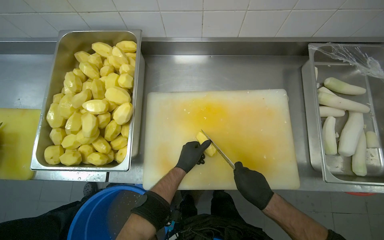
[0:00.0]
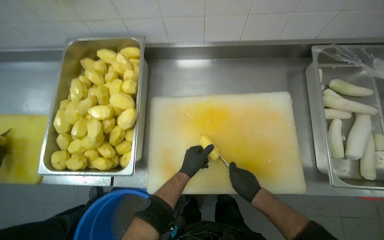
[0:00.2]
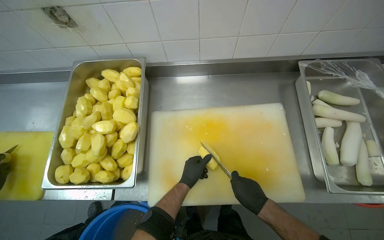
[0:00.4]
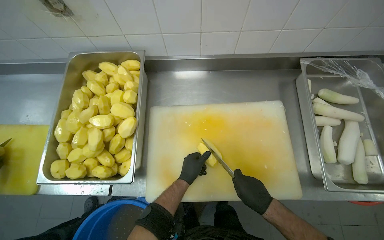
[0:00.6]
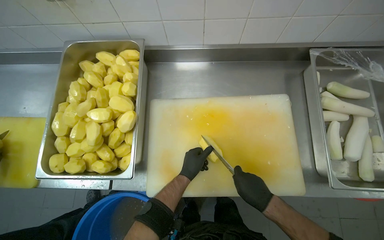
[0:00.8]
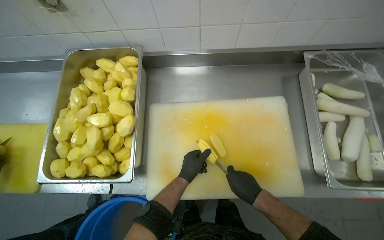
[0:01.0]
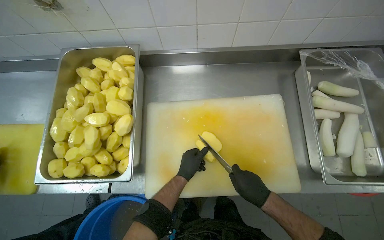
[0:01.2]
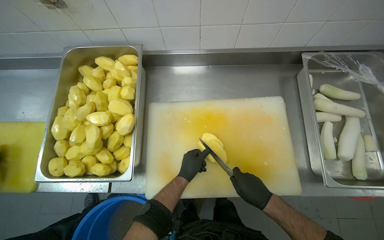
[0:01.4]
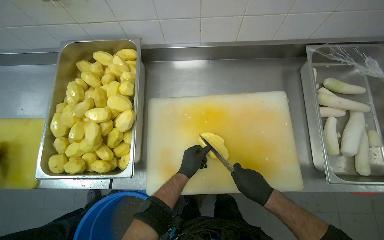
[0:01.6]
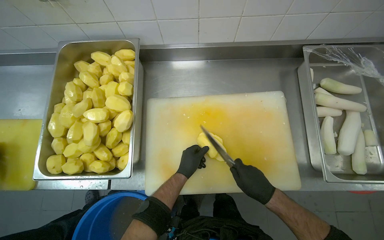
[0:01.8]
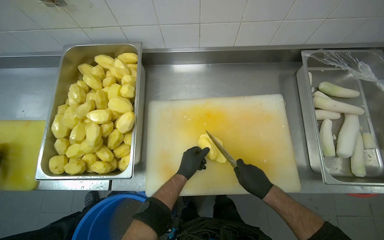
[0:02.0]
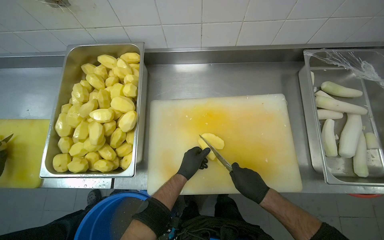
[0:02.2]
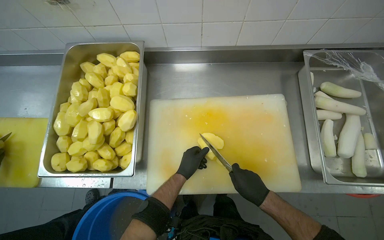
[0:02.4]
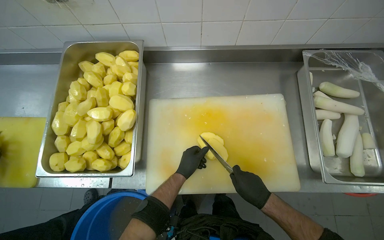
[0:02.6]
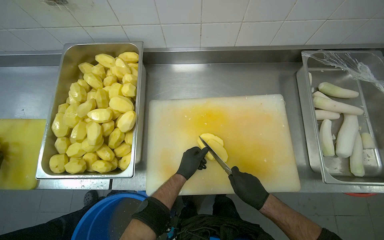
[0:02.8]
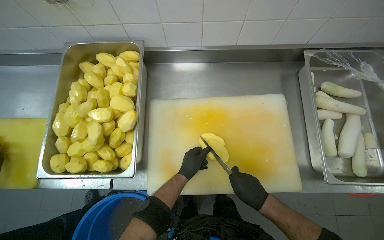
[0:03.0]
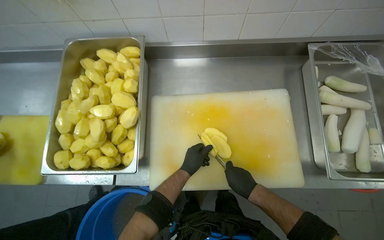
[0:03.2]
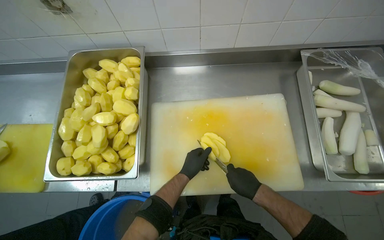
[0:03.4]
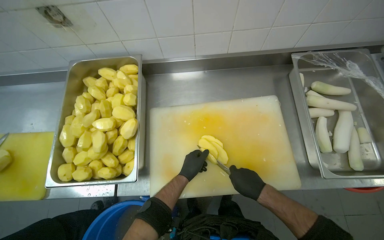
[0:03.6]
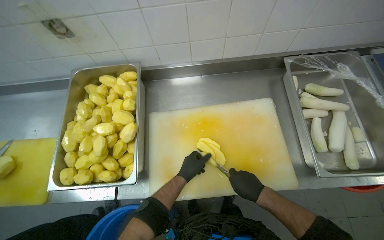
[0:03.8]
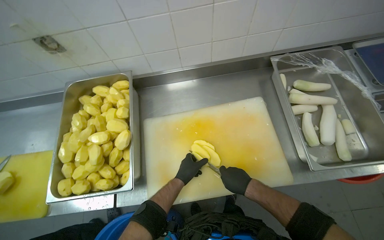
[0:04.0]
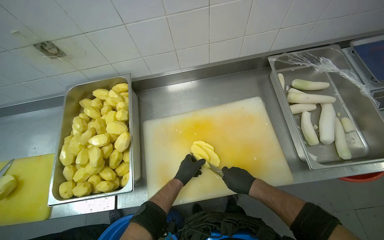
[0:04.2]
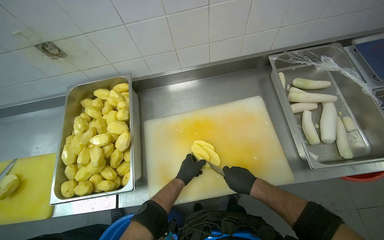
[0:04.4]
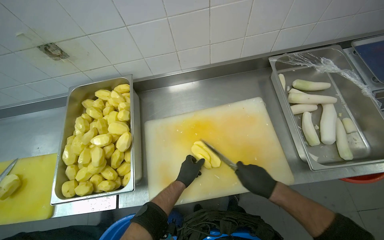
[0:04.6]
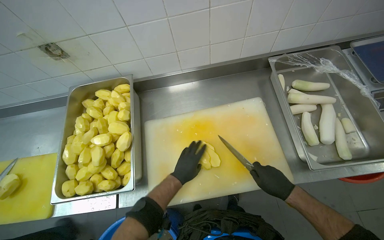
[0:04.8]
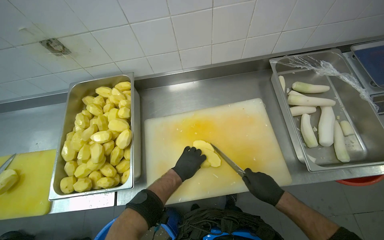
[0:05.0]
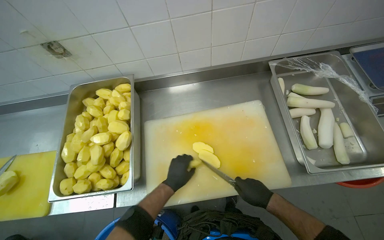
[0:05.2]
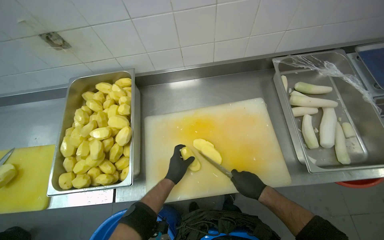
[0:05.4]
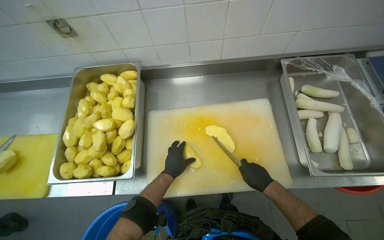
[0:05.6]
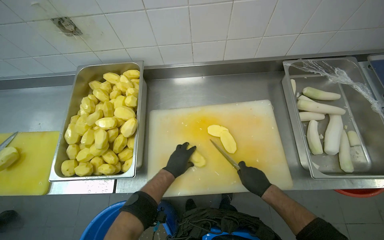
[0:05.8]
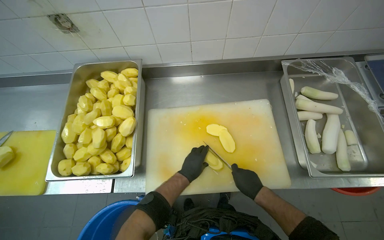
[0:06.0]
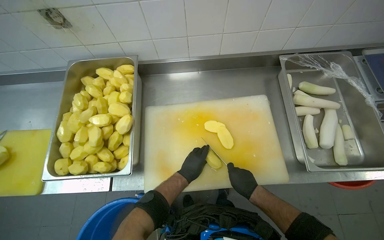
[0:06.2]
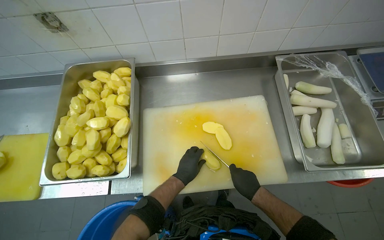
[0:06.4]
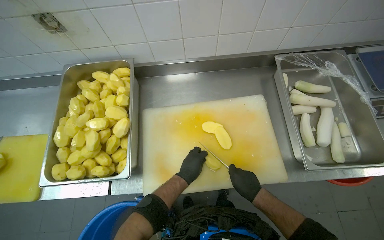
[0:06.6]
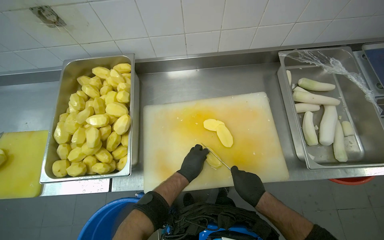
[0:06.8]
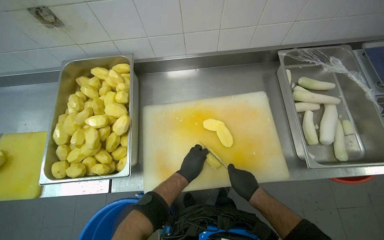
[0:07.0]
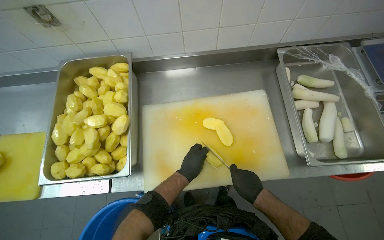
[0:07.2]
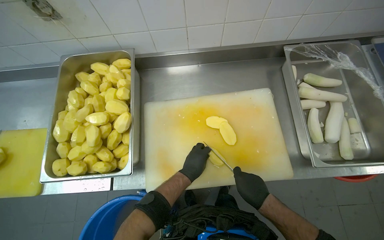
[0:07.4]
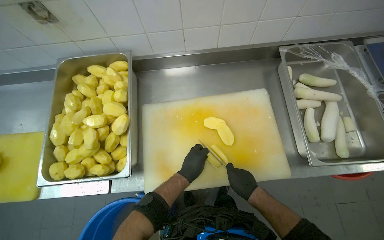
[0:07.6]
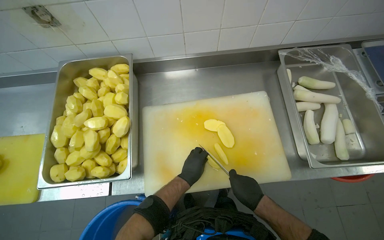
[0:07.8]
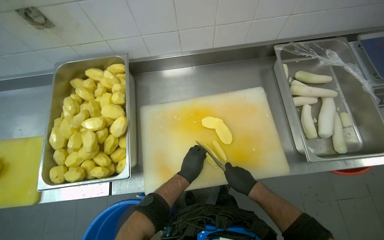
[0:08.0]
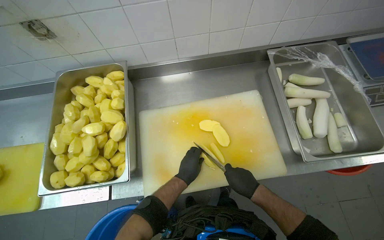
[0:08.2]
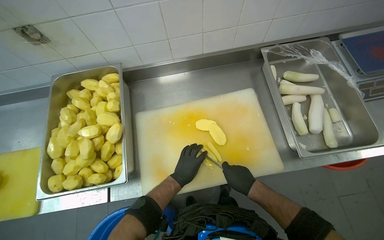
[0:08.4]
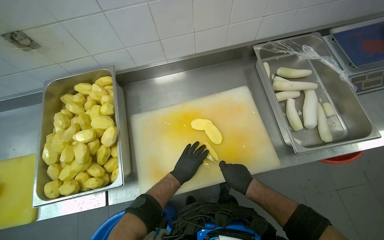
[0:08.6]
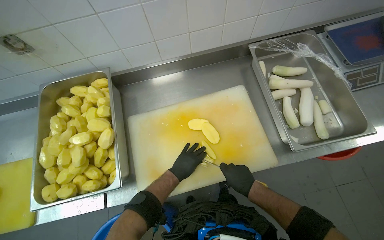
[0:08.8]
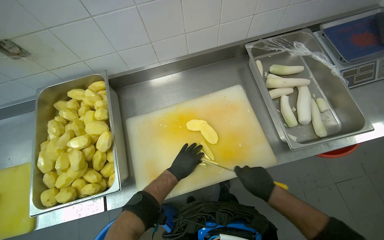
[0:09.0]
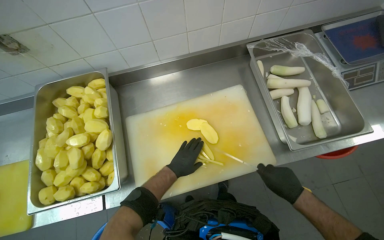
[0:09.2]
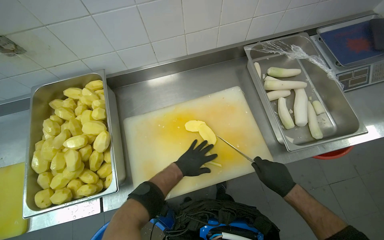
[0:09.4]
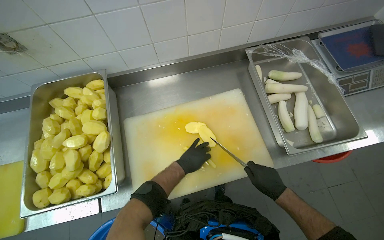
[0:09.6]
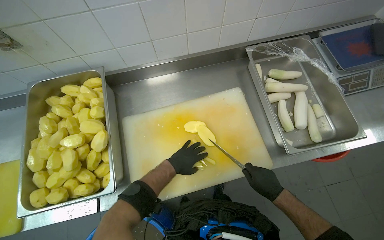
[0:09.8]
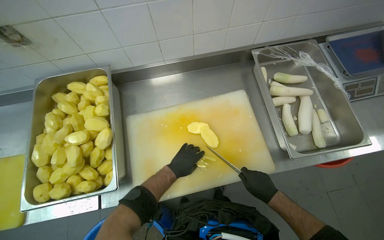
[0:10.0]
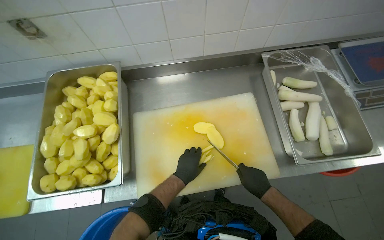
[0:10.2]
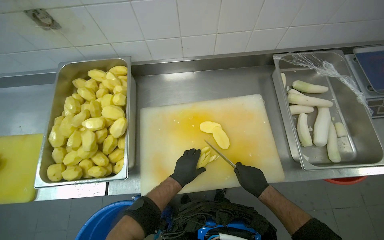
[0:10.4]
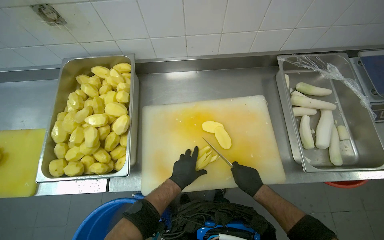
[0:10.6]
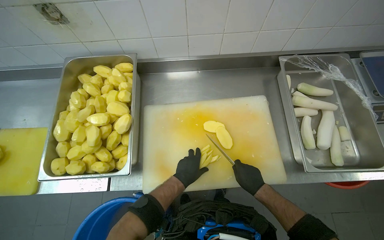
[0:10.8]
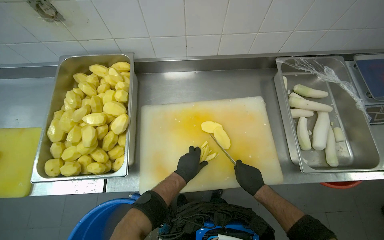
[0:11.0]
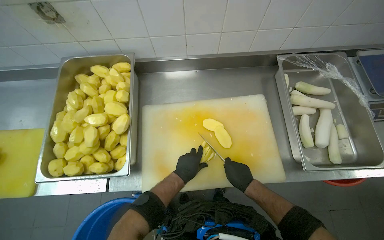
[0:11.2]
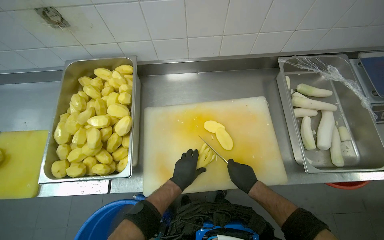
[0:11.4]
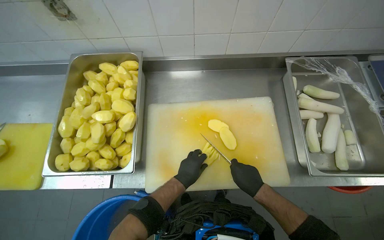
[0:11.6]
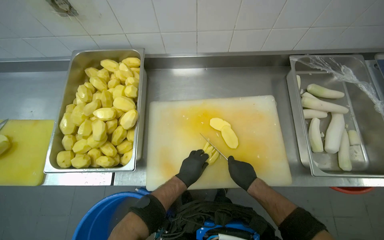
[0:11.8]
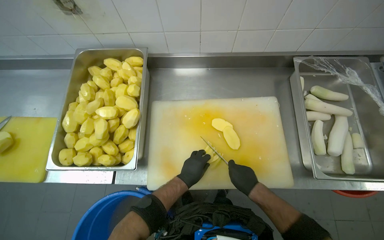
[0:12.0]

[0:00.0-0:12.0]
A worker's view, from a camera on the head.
Job: preparing food.
The whole recording: Chopping peeled potatoes. The worker uses a knife to chop peeled potatoes into smaller pieces on a cutting board.
0:00.0 to 0:04.4: The hands stay close to where they were, moving slightly.
0:06.0 to 0:09.0: The hands make small movements and keep their place.
0:09.0 to 0:10.4: The right hand heads farther from the camera, covering approximately 10 cm.
0:10.4 to 0:12.0: The hands make small movements and keep their place.

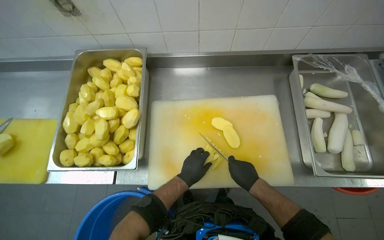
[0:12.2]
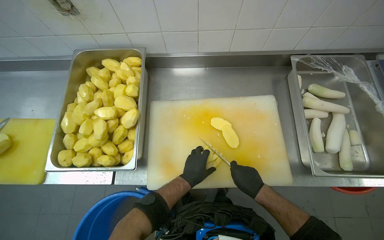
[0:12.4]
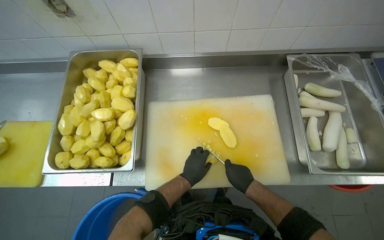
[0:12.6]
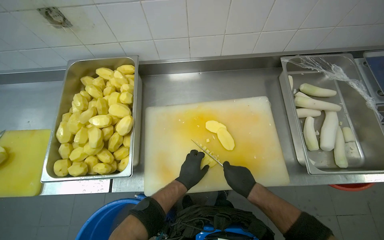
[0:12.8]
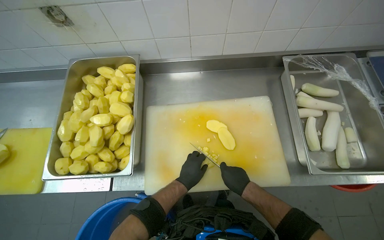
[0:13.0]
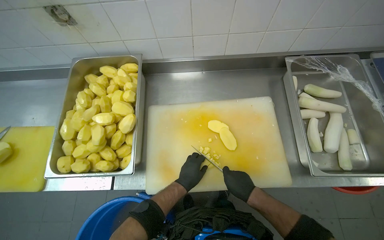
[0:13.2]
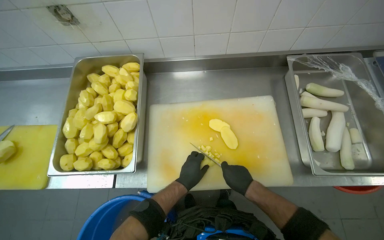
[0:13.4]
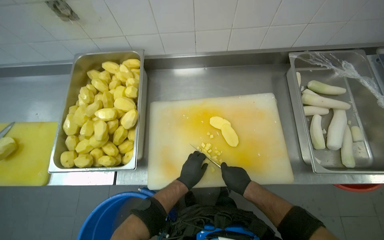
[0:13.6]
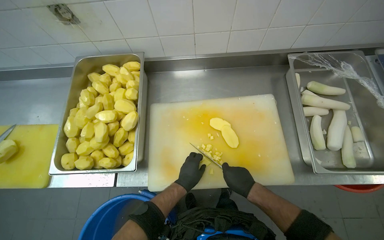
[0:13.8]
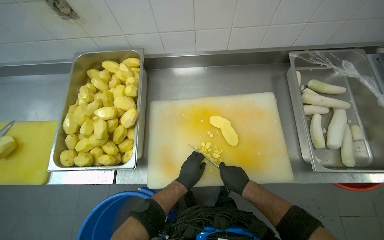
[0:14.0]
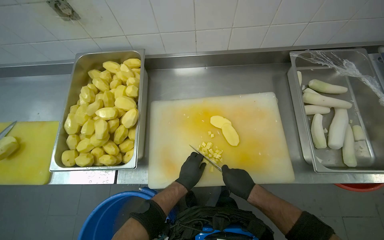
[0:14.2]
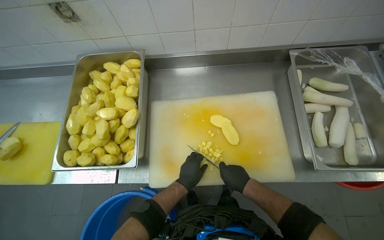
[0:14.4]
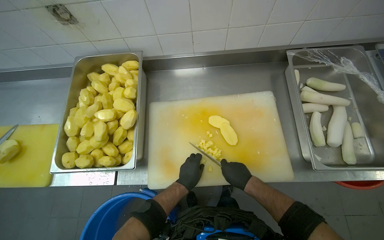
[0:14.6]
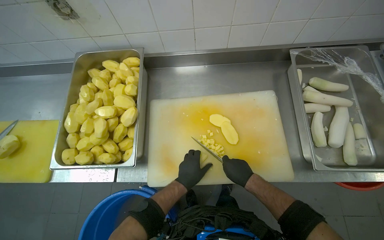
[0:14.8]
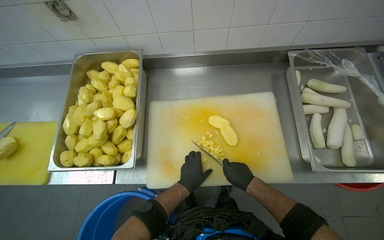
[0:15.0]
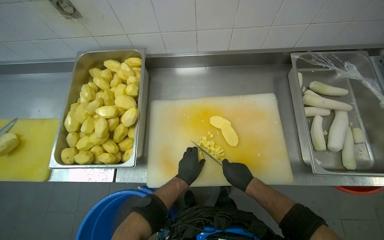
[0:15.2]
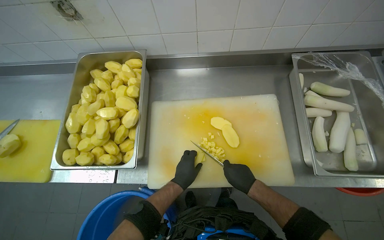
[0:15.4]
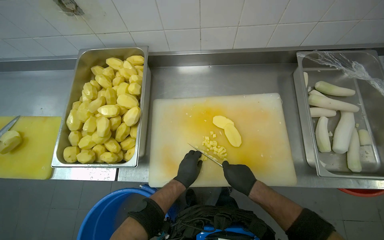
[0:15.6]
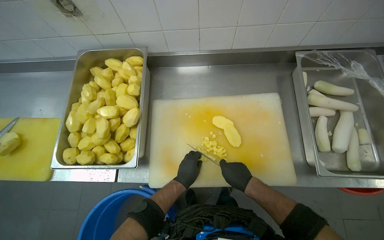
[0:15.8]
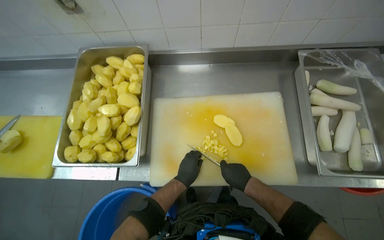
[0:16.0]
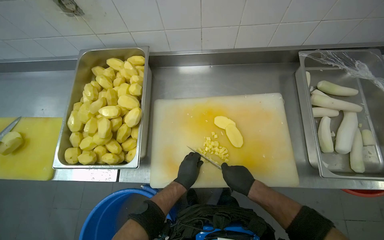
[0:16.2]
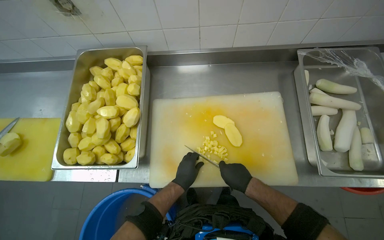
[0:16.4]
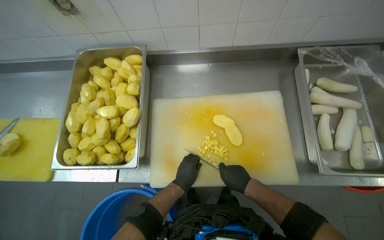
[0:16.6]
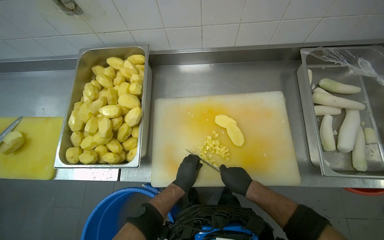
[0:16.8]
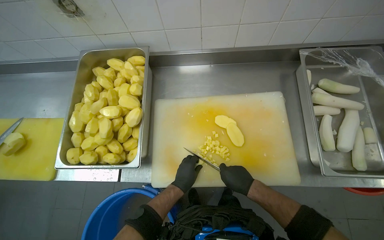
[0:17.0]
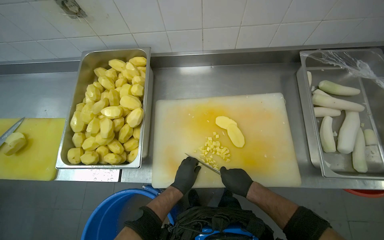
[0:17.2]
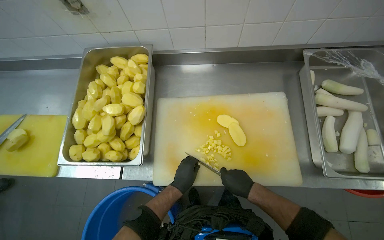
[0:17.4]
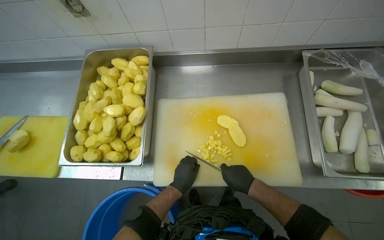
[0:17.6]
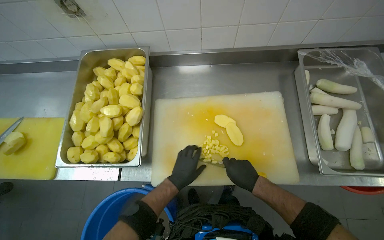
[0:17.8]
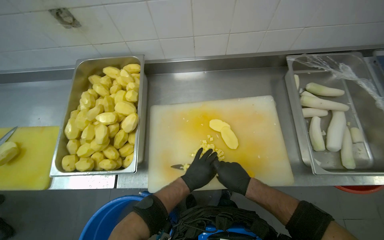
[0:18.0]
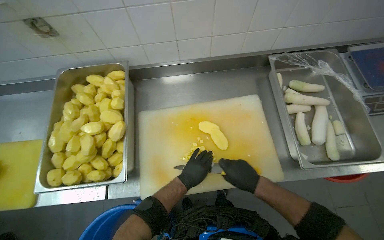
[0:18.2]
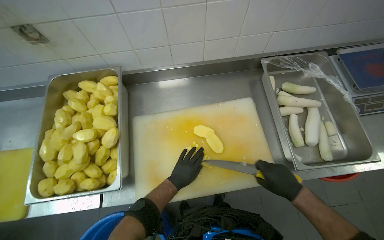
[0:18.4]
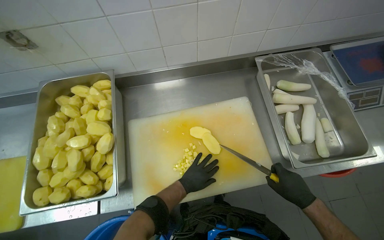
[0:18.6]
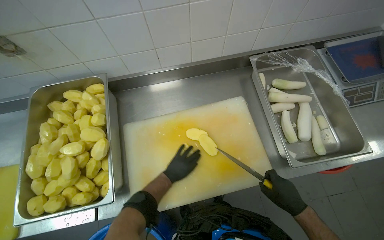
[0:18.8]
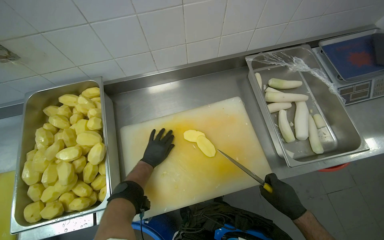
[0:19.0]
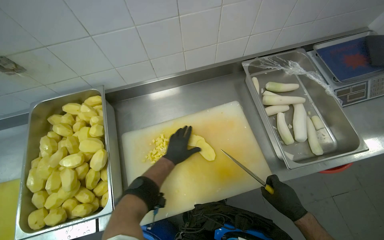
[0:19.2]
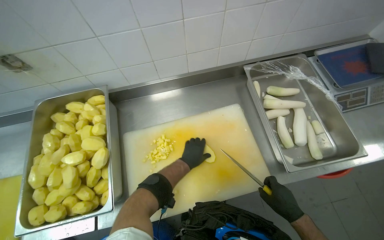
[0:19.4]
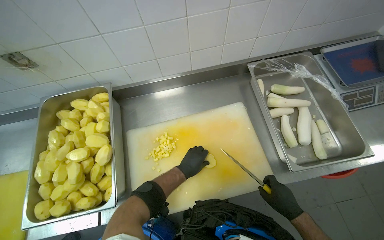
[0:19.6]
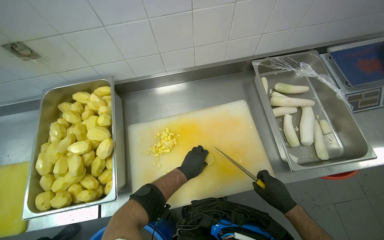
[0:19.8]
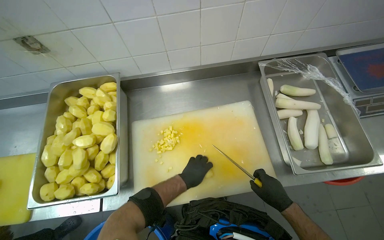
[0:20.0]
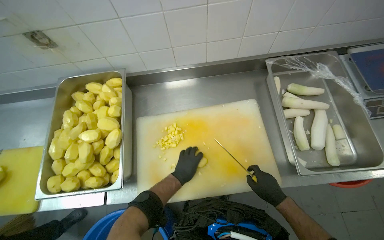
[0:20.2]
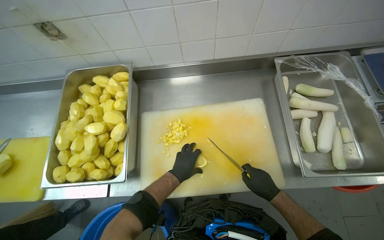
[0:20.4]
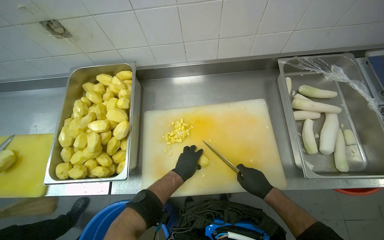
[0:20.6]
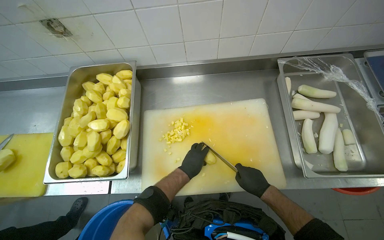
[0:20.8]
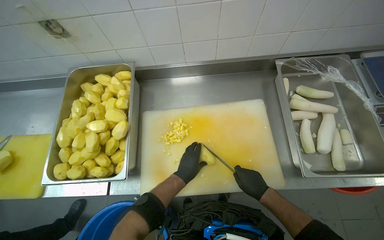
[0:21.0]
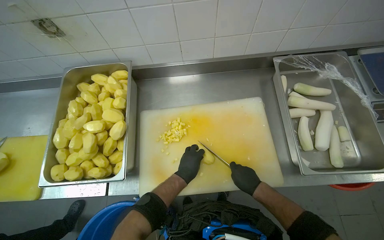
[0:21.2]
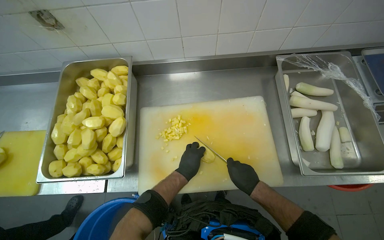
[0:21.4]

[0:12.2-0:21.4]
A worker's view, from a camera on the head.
Job: preparing food.
The whole recording: Chopping peeled potatoes. The worker uses a knife to chop peeled potatoes into smaller pieces on a cutting board.
0:12.2 to 0:16.8: The hands work in one place, with small movements.
0:16.8 to 0:18.4: The right hand heads to the right and nearer to the camera, covering roughly 20 cm.
0:18.4 to 0:19.8: The left hand moves about 10 cm to the left and comes back. Meanwhile the right hand shifts approximately 10 cm farther from the camera.
0:19.8 to 0:21.4: The right hand goes roughly 10 cm to the left.
